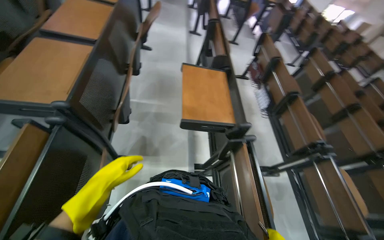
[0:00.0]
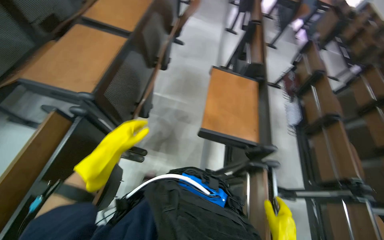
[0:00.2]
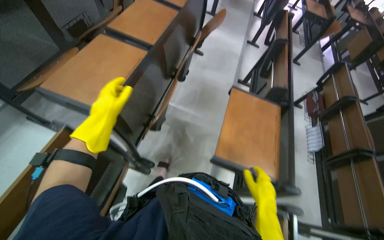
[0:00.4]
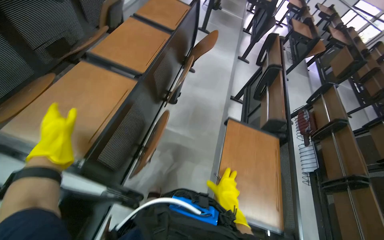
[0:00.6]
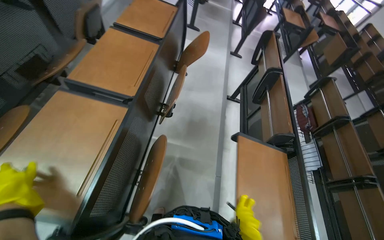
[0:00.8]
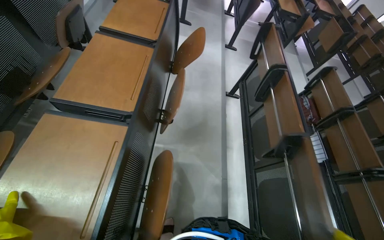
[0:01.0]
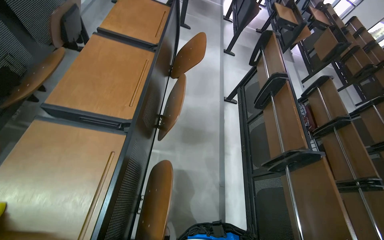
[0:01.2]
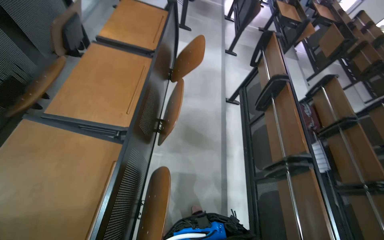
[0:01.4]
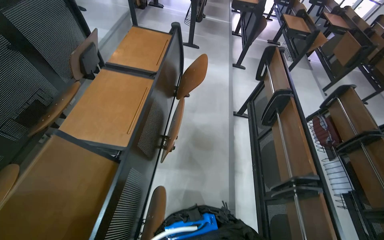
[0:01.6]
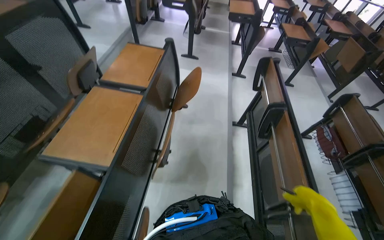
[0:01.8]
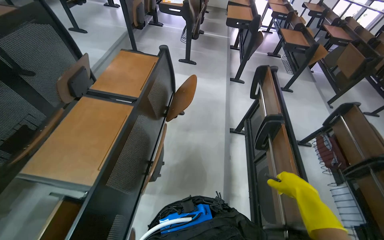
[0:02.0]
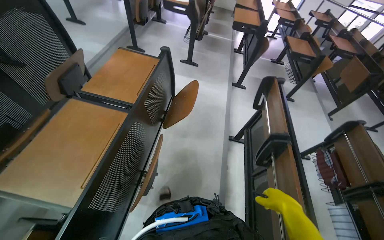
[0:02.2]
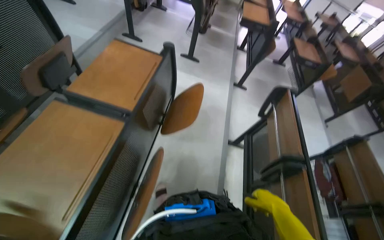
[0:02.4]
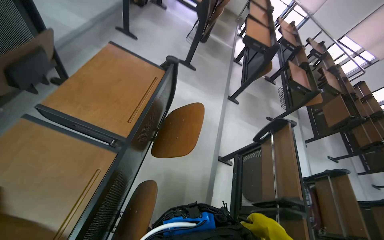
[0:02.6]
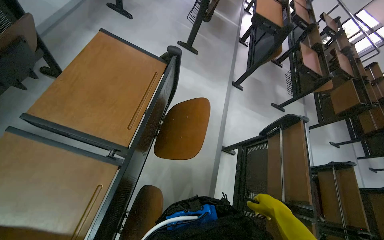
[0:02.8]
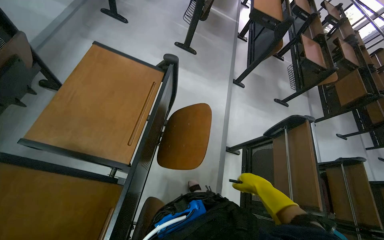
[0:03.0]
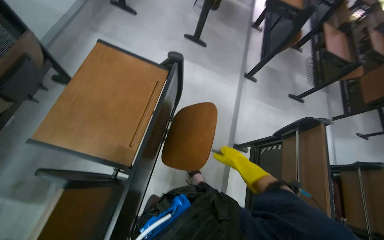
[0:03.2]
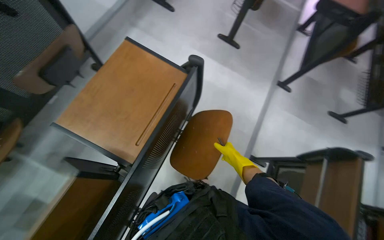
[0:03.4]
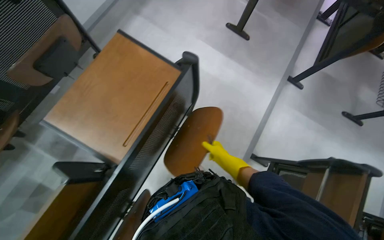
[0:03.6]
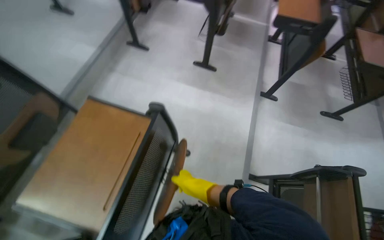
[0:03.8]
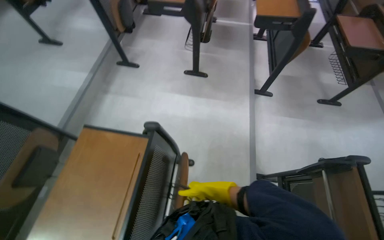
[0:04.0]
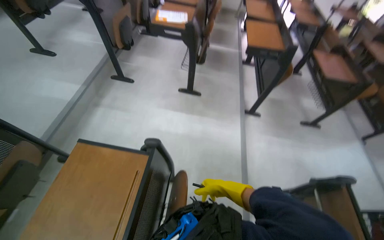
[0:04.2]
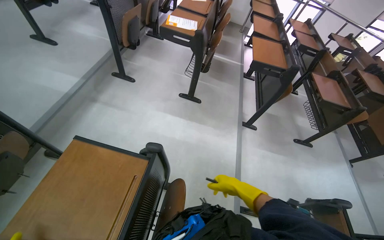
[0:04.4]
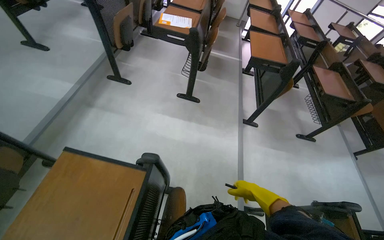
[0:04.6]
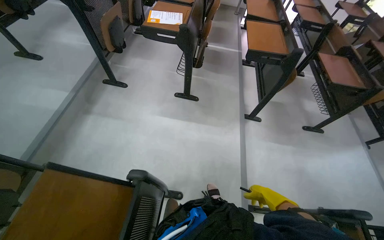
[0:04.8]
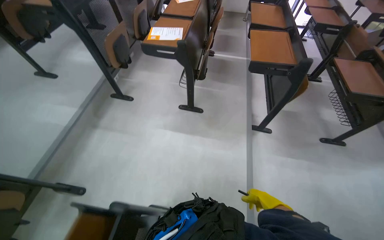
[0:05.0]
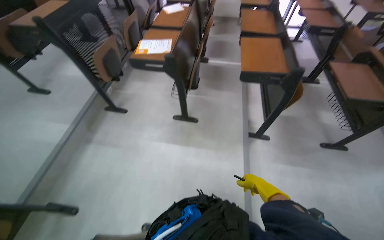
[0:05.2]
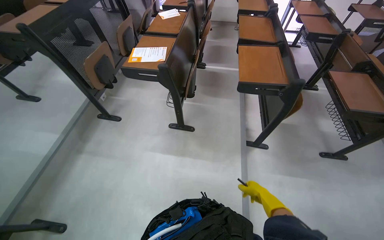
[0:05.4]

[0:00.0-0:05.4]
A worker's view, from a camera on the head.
Job: wiping surfaces.
The whole recording: Cleaning desks in classroom. The worker wipes down desks in a classroom with a cloth and spray, and also collects plastic trash from the trash bin.
0:00.0 to 0:01.4: The wearer moves approximately 80 cm.
0:01.4 to 0:02.8: The wearer moves approximately 70 cm.
0:02.8 to 0:04.0: The wearer moves about 40 cm. The camera sweeps to the left, by about 15 degrees.
0:04.0 to 0:05.4: The wearer moves about 50 cm.

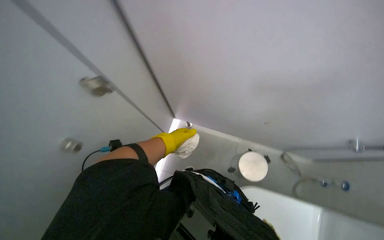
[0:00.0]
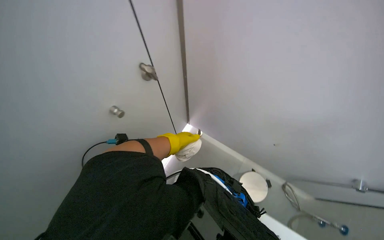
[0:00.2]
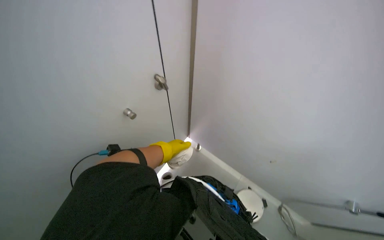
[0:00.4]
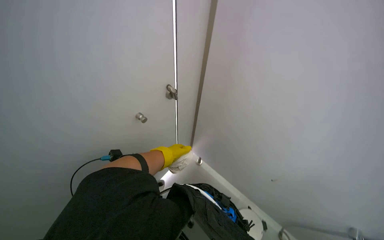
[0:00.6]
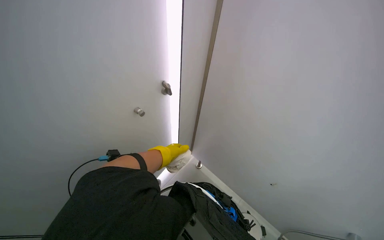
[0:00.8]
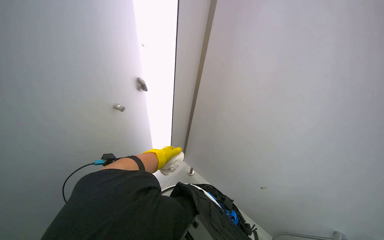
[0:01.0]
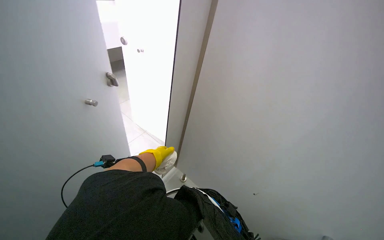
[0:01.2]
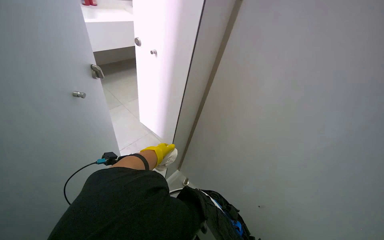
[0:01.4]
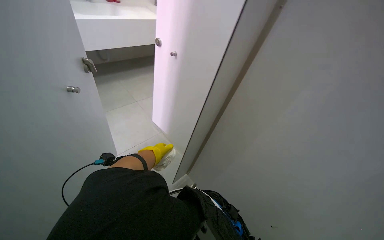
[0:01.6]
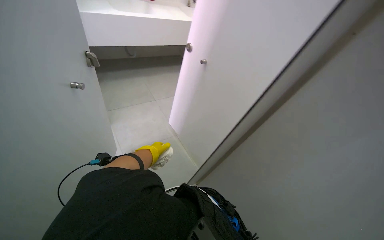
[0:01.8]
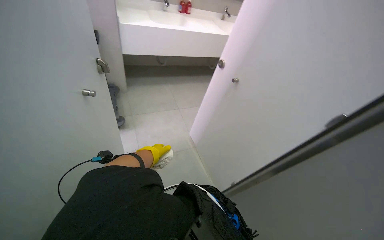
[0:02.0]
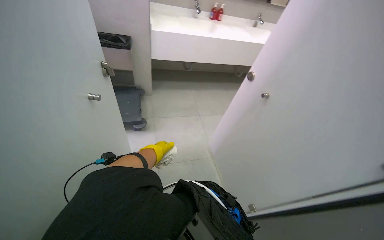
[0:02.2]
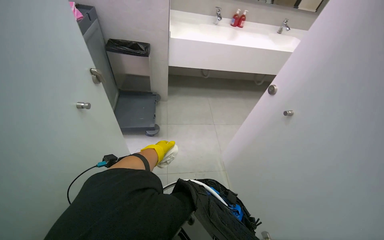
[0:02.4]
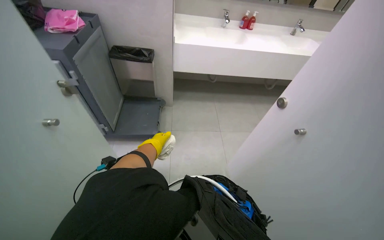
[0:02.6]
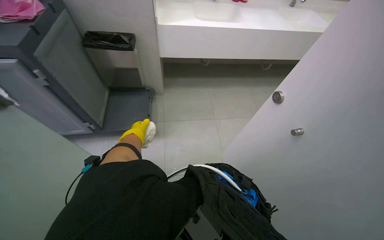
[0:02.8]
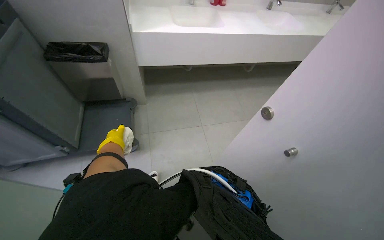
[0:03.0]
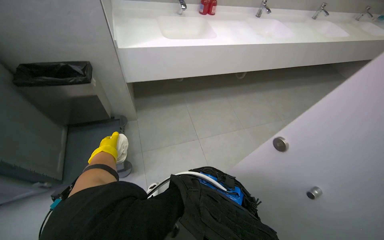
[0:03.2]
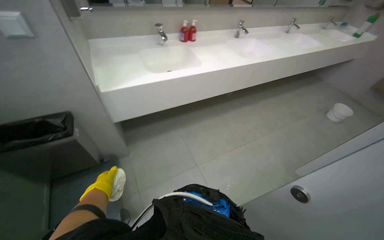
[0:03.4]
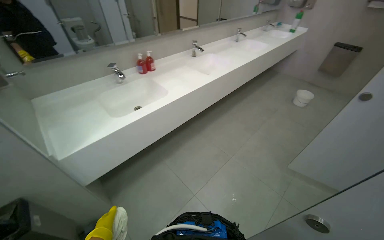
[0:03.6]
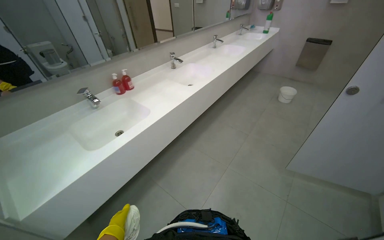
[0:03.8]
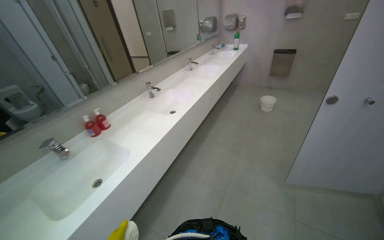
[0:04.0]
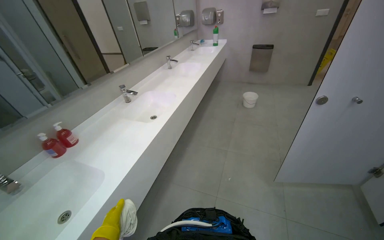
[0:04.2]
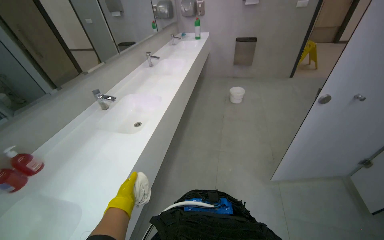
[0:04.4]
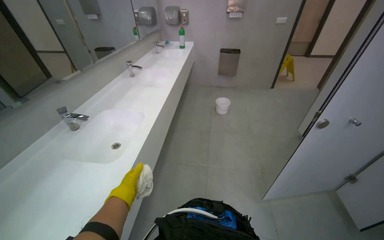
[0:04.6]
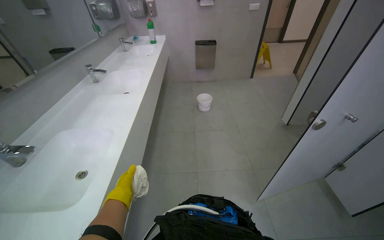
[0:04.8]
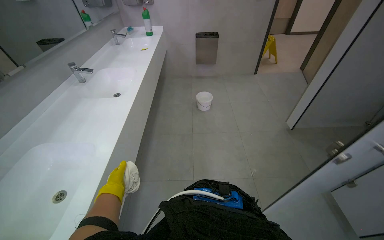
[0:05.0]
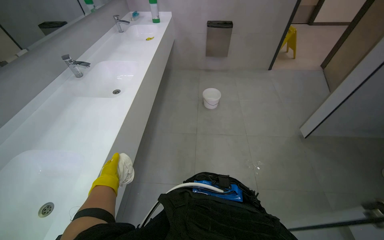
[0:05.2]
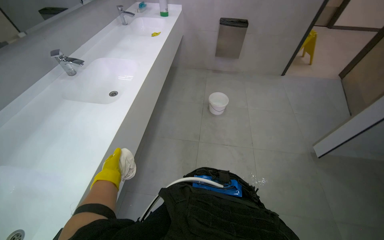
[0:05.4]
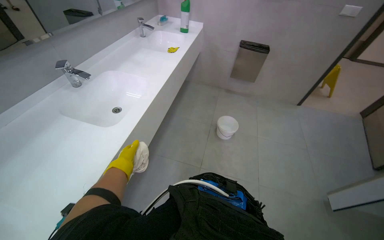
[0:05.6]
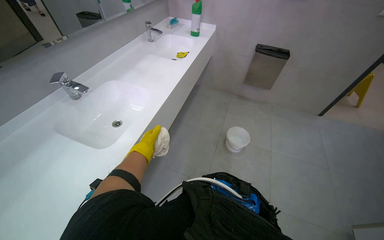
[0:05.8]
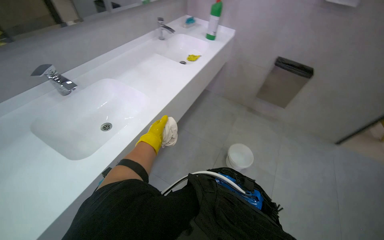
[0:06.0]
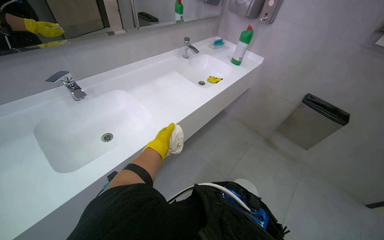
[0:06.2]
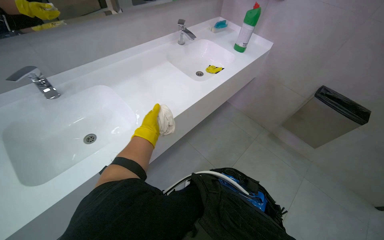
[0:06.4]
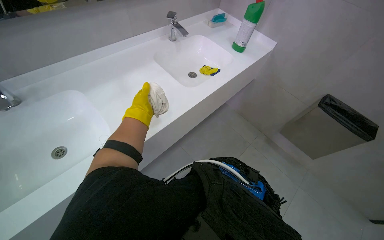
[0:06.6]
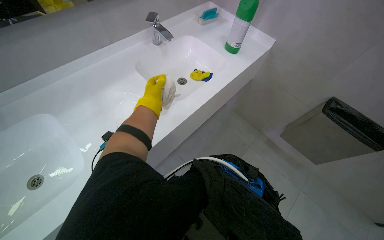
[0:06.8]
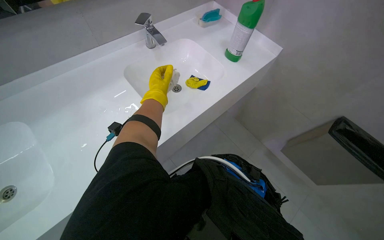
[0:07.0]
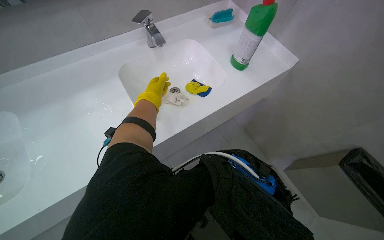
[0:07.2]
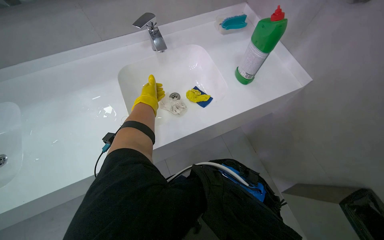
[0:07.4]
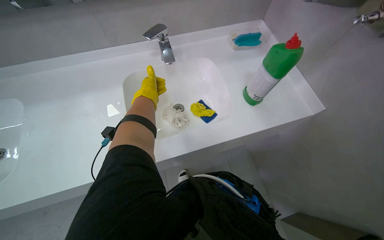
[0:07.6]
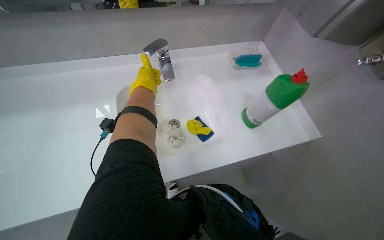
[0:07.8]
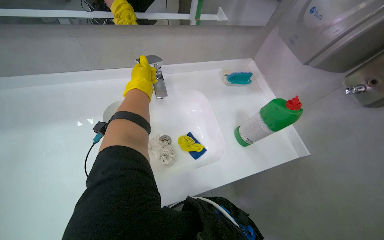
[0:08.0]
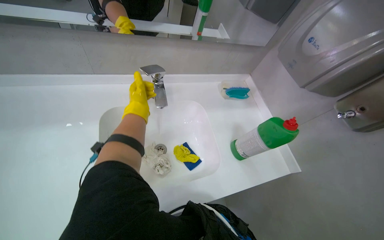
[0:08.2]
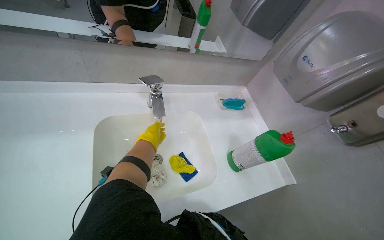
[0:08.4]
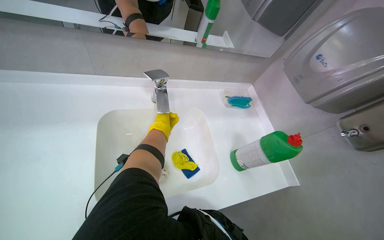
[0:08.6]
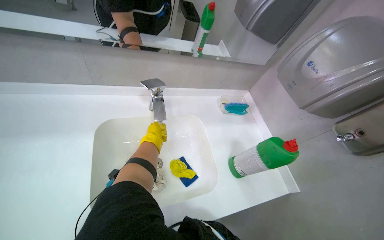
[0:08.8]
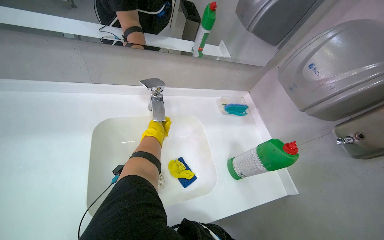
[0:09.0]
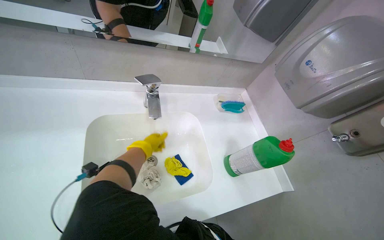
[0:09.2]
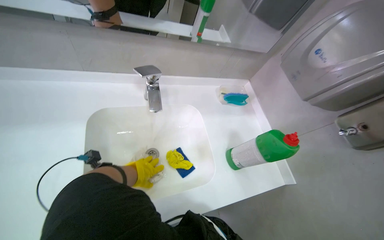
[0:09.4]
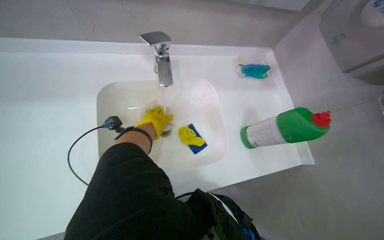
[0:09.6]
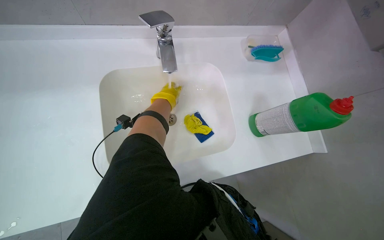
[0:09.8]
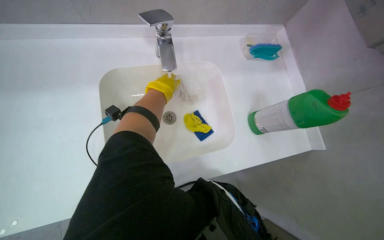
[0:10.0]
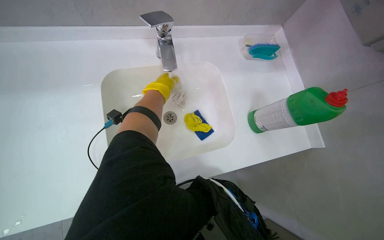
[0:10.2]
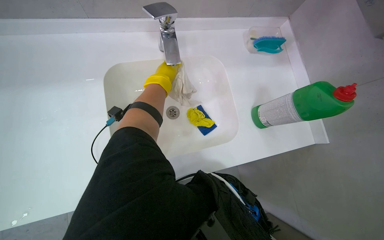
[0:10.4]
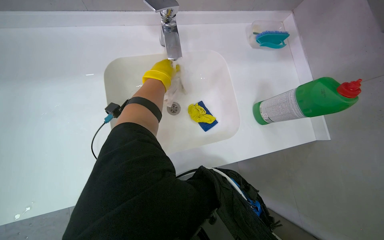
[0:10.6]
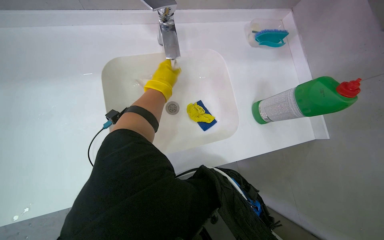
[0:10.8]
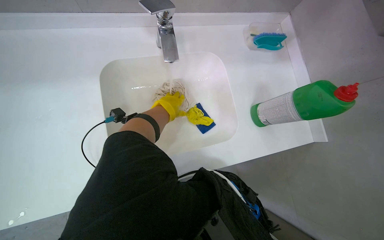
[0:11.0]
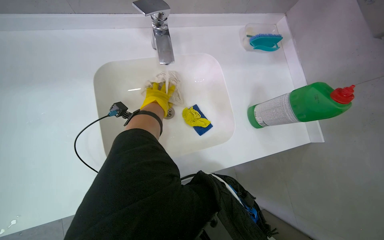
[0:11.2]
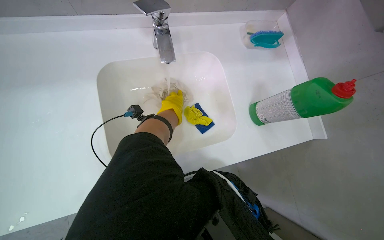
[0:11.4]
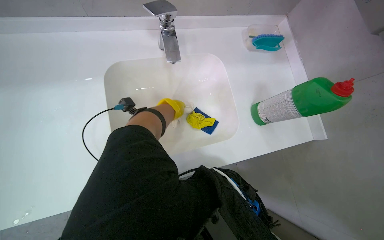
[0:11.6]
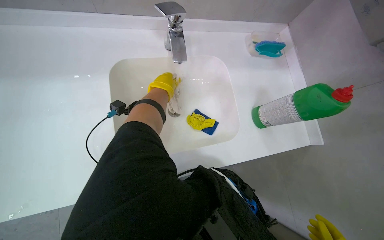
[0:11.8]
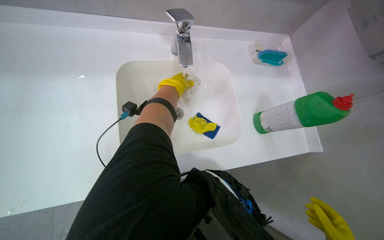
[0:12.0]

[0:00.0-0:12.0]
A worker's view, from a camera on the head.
Job: wiping surfaces.
The whole recording: Cleaning sink counter and rinsing cloth. The worker wipes the sink counter and sinks, then rinses a cleaning cloth in the sink.
0:00.0 to 0:01.6: The wearer looks about 25 degrees further upward. Everything in view rotates roughly 30 degrees clockwise.
0:01.6 to 0:03.0: The camera travels approximately 40 cm.
0:03.0 to 0:04.4: The camera travels approximately 90 cm. The head turns to the right by about 65 degrees. The camera pitches upward, by roughly 15 degrees.
0:04.4 to 0:06.0: The head travels about 1.5 m.
0:06.0 to 0:07.6: The head travels about 1 m. The head turns to the left by roughly 45 degrees.
0:07.6 to 0:09.0: The left hand is displaced farther from the camera by some 20 cm.
0:09.0 to 0:10.4: The view tilts roughly 20 degrees downward. The left hand goes about 10 cm nearer to the camera.

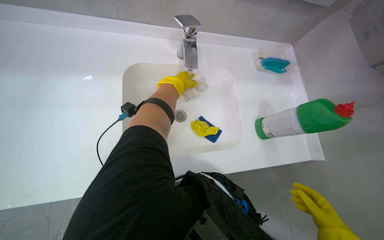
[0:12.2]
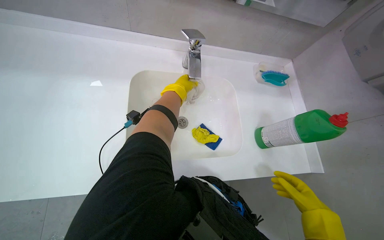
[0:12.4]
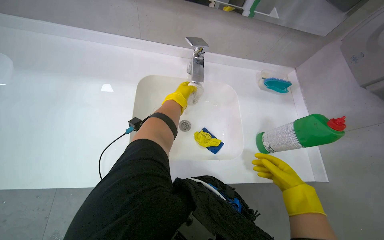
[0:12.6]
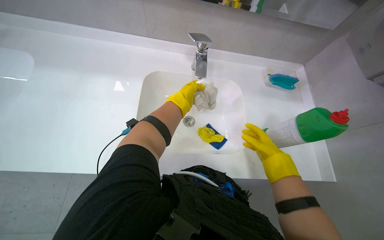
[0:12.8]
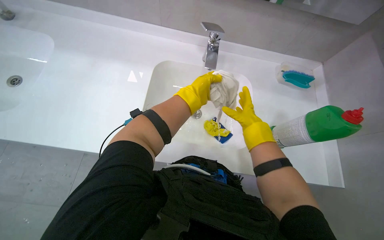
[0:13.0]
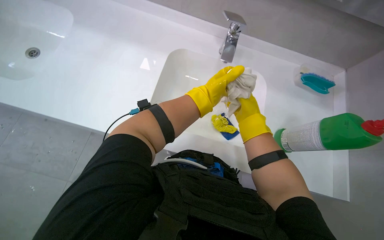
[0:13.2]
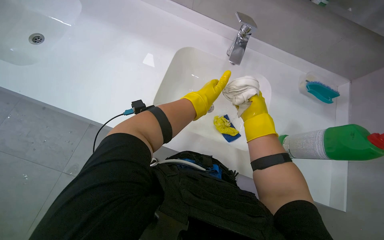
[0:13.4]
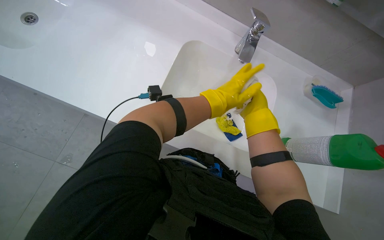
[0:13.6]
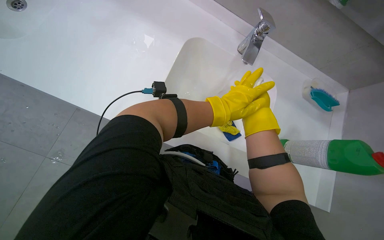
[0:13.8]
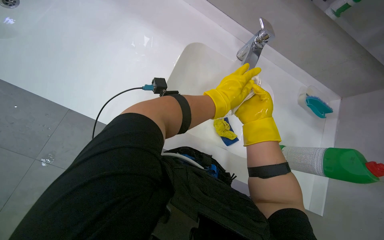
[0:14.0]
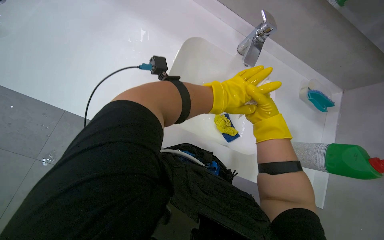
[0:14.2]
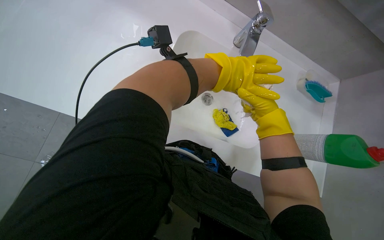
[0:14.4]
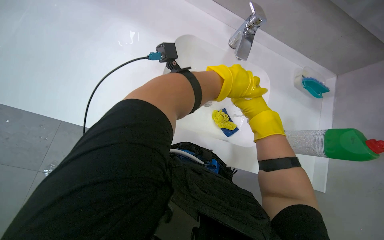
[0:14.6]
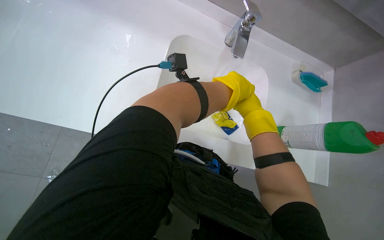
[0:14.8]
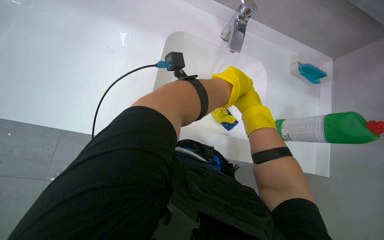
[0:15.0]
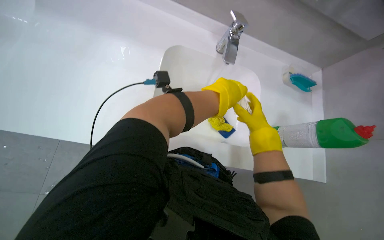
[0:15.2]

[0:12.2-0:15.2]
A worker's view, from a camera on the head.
Job: wiping surfaces.
The whole recording: Cleaning sink counter and rinsing cloth. The worker wipes the sink counter and sinks, then rinses a cleaning cloth in the sink.
0:12.2 to 0:13.8: The scene rotates clockwise by approximately 30 degrees.
